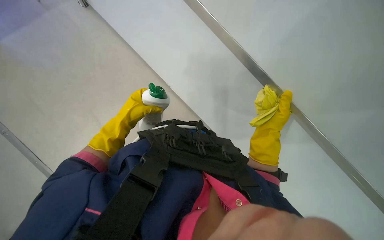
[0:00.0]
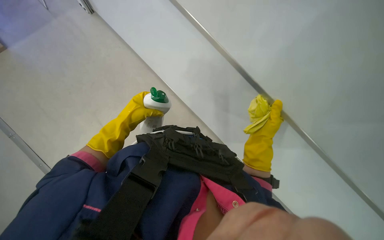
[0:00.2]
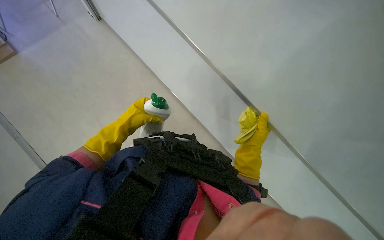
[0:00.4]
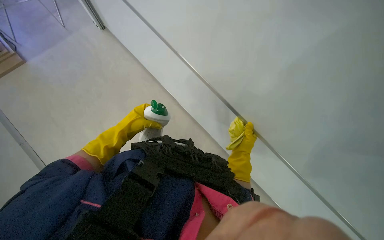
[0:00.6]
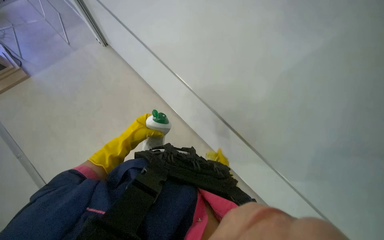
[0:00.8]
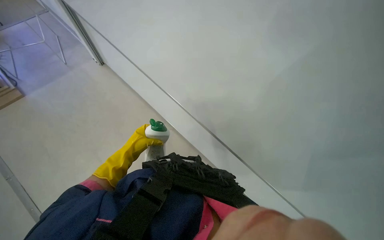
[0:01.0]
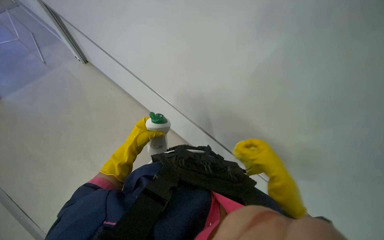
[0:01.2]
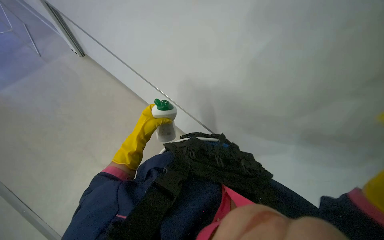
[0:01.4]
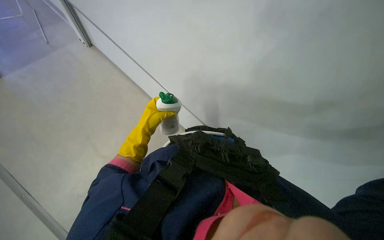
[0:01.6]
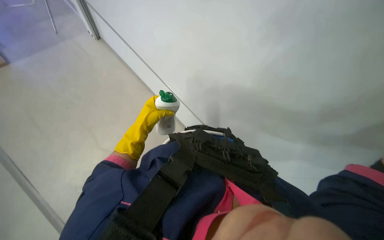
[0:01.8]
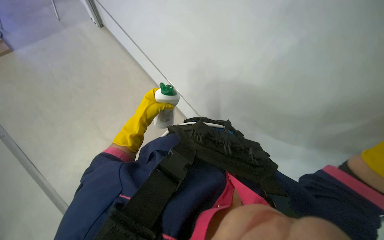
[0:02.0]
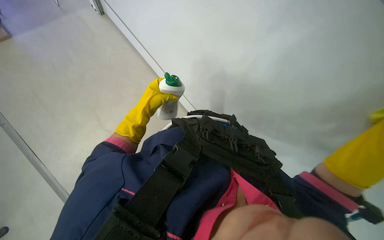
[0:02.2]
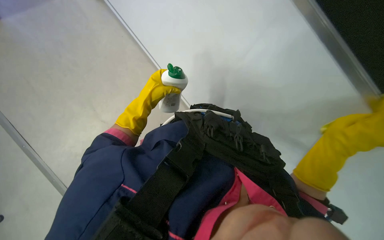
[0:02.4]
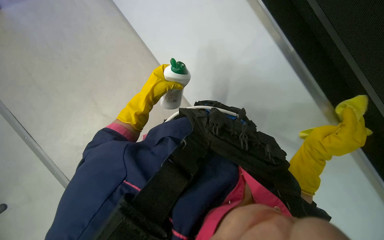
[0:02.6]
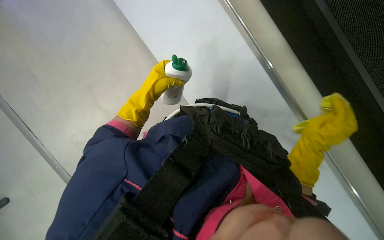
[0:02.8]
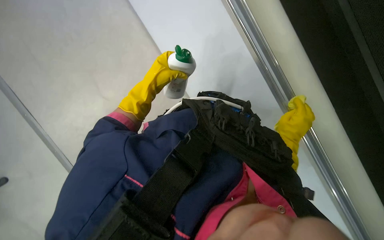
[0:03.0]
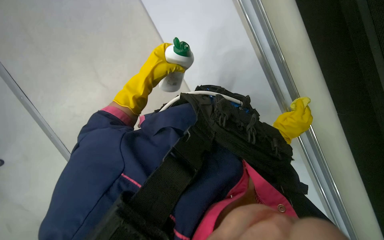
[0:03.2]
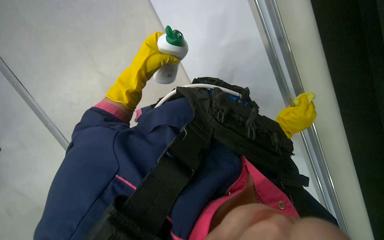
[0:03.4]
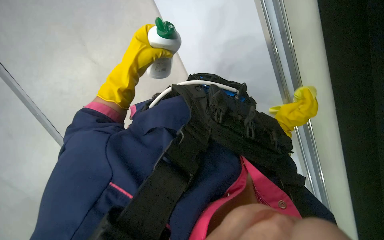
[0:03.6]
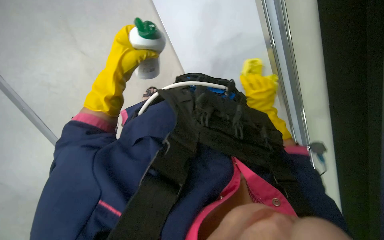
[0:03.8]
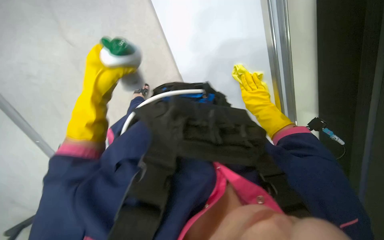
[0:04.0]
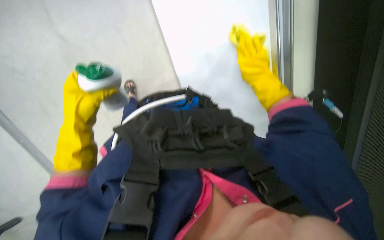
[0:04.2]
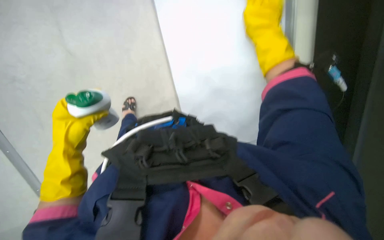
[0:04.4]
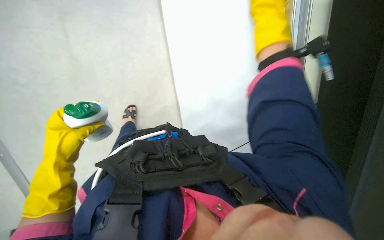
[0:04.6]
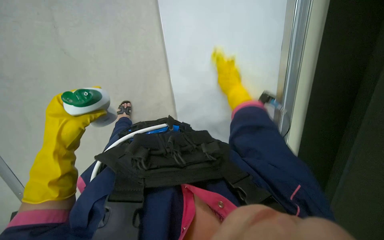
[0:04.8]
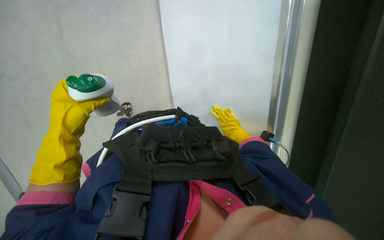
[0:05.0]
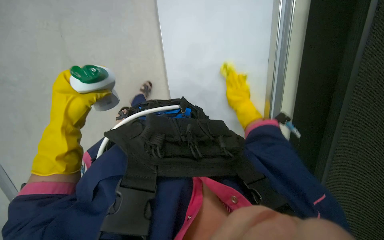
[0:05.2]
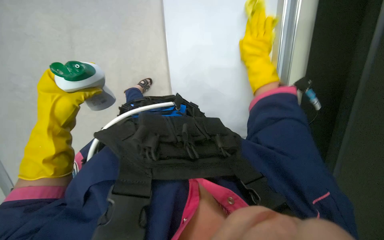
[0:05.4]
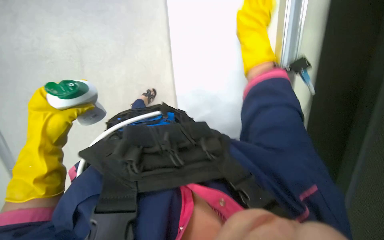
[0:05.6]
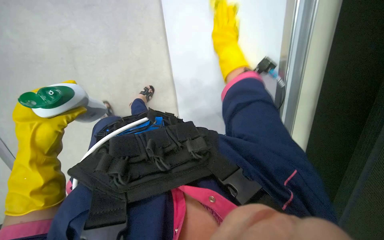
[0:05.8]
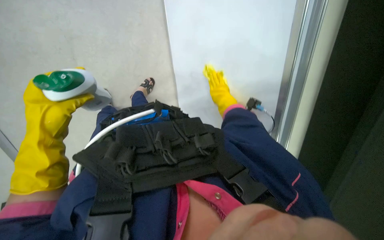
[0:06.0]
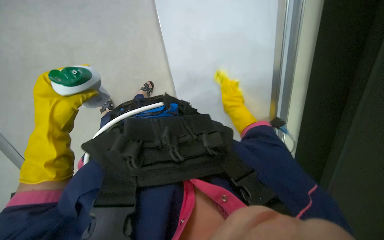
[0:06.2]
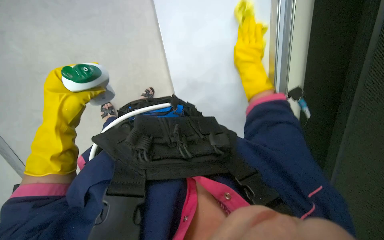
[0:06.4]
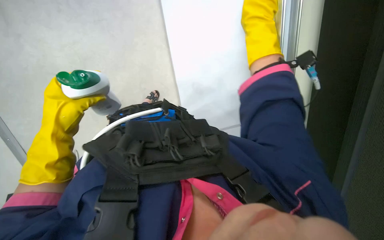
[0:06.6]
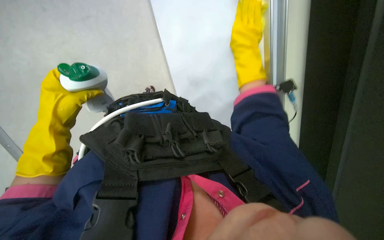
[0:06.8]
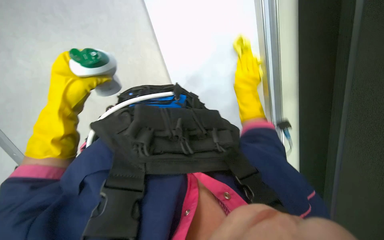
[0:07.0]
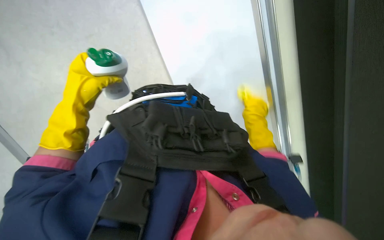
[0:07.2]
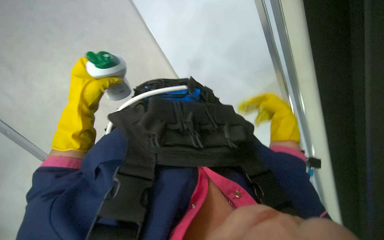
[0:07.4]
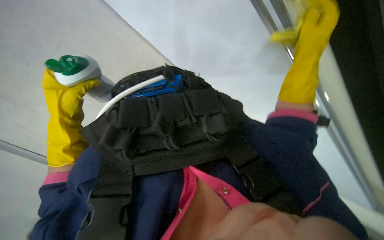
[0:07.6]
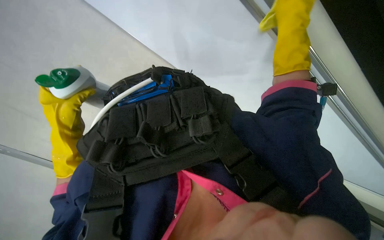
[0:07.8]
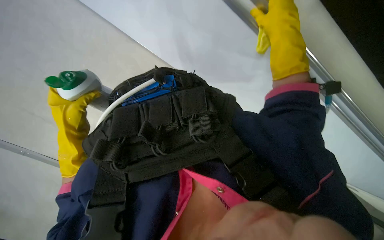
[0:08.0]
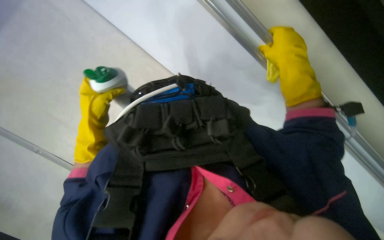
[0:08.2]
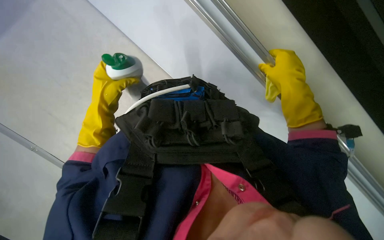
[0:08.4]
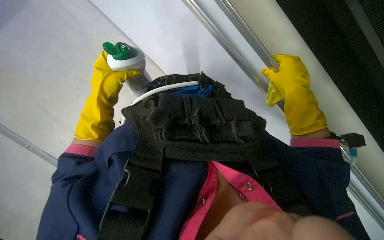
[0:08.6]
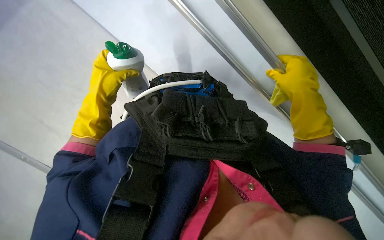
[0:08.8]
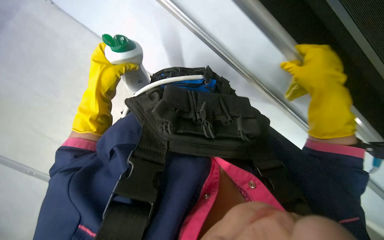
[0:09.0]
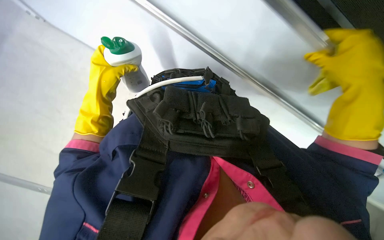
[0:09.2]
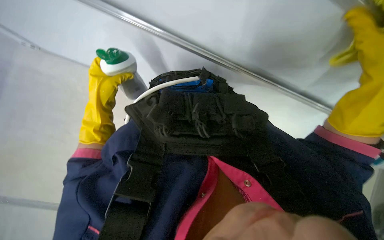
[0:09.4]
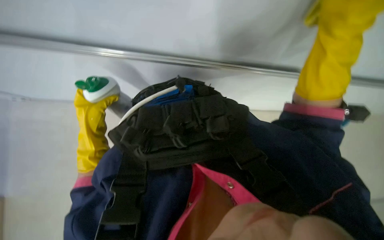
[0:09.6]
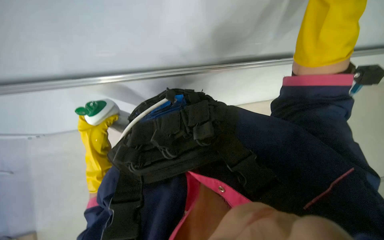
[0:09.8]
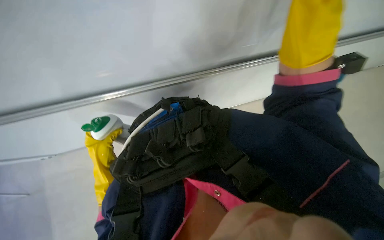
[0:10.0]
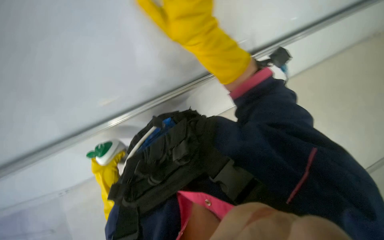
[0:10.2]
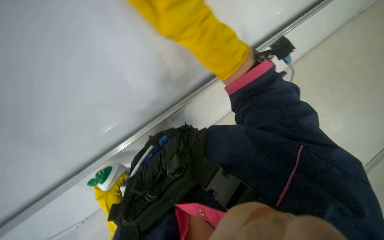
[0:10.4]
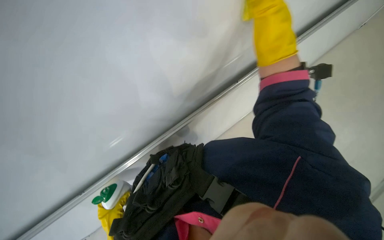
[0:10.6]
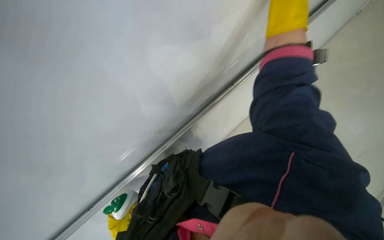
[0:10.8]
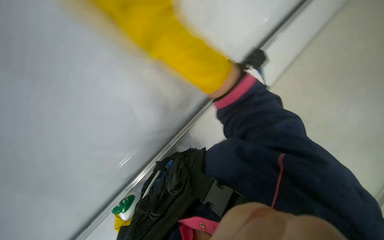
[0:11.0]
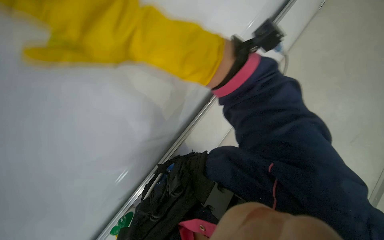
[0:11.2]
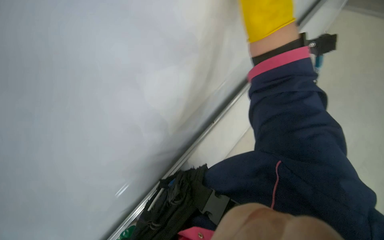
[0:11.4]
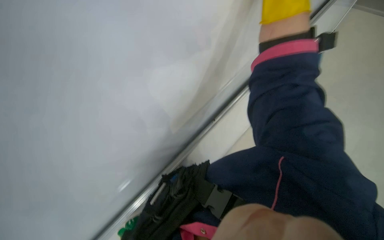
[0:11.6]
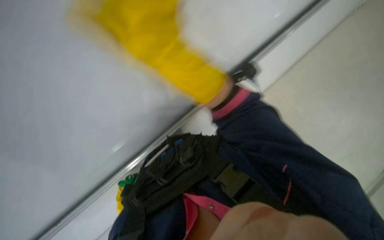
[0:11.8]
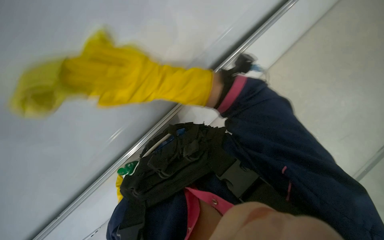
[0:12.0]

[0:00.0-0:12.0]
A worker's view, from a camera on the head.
Job: wiping surfaces.
The whole recording: Wiping whiteboard. The worker wipes the white board with a yellow cleaning cloth.
0:01.6 to 0:03.0: The wearer looks about 15 degrees further downward.
0:03.0 to 0:04.4: The scene rotates counterclockwise by some 35 degrees.
0:04.4 to 0:06.0: The right hand moves up and down the picture over approximately 30 cm, changing direction 2 times.
0:06.0 to 0:07.6: The left hand heads farther from the camera, covering approximately 10 cm; the right hand moves up and down the picture over some 25 cm, changing direction 2 times.
0:09.0 to 0:10.4: The wearer looks some 15 degrees further upward. Everything in view rotates roughly 50 degrees counterclockwise.
0:10.4 to 0:12.0: The view swings approximately 15 degrees to the left.

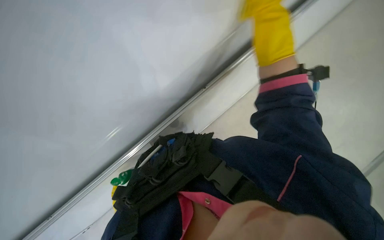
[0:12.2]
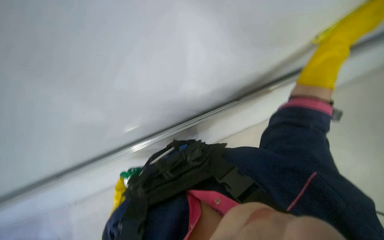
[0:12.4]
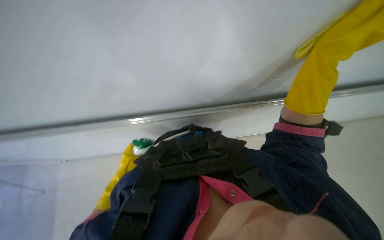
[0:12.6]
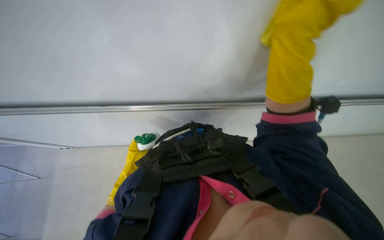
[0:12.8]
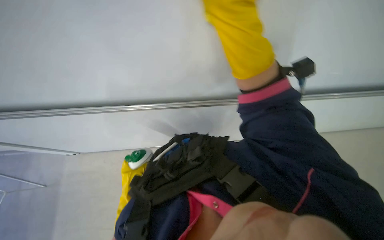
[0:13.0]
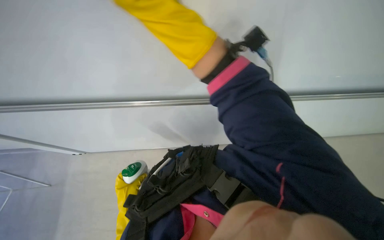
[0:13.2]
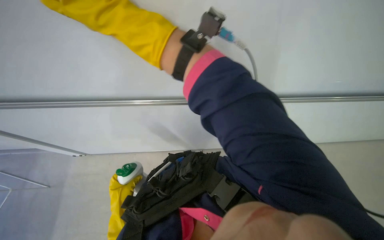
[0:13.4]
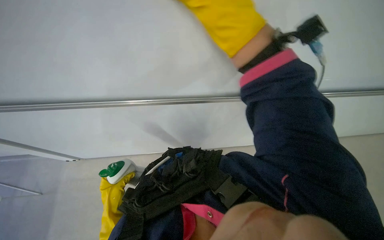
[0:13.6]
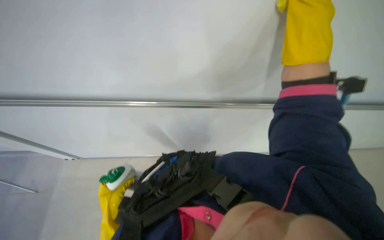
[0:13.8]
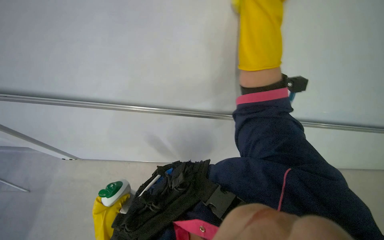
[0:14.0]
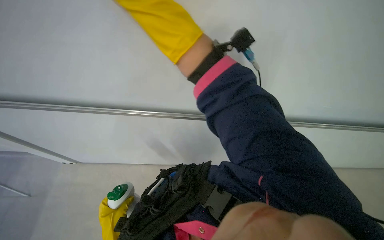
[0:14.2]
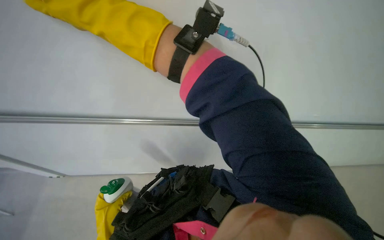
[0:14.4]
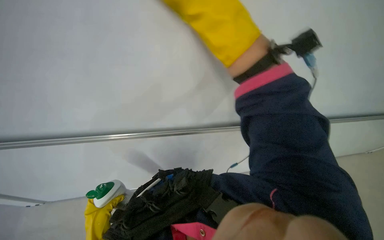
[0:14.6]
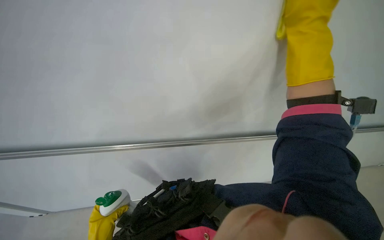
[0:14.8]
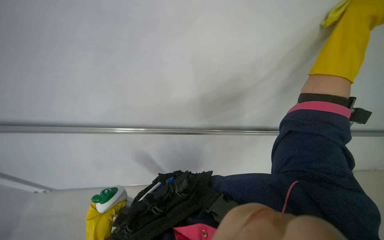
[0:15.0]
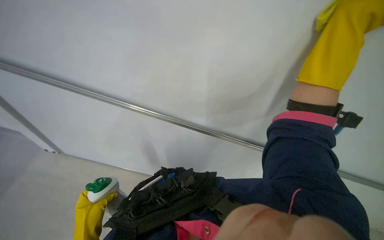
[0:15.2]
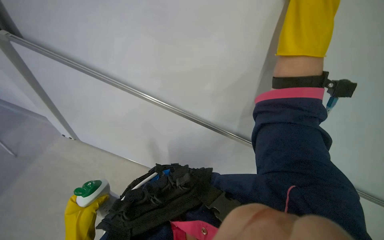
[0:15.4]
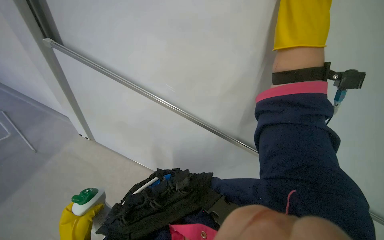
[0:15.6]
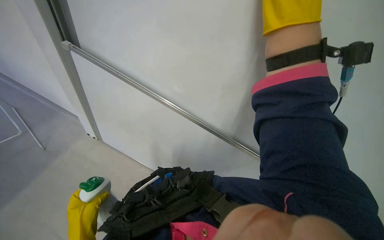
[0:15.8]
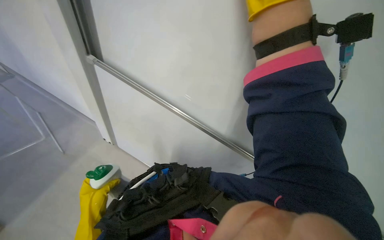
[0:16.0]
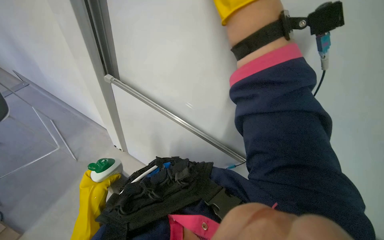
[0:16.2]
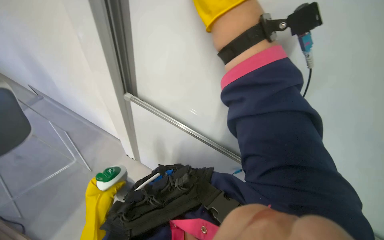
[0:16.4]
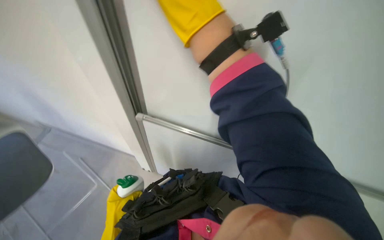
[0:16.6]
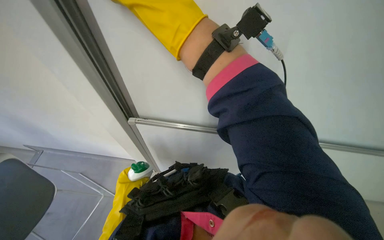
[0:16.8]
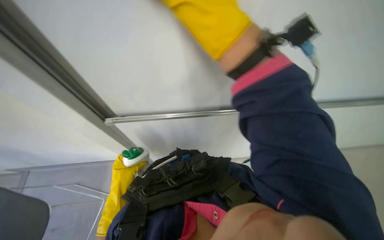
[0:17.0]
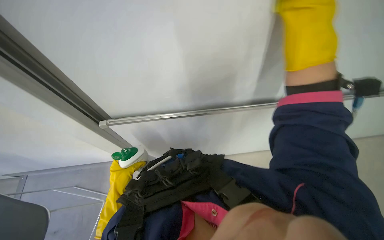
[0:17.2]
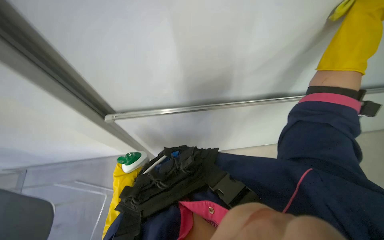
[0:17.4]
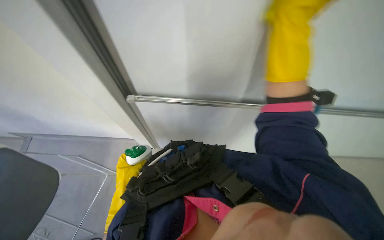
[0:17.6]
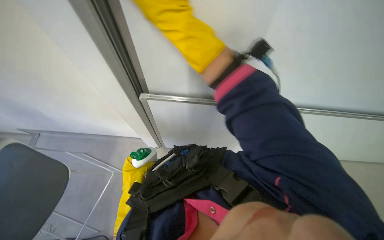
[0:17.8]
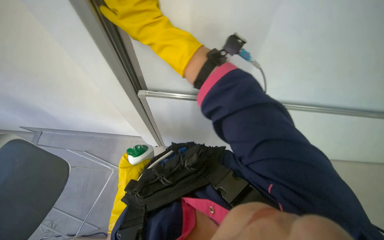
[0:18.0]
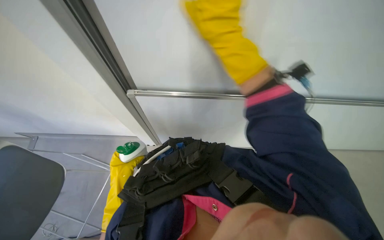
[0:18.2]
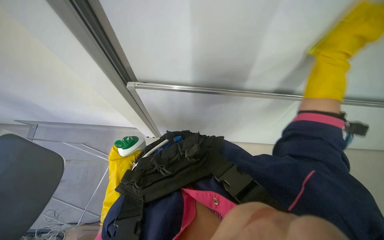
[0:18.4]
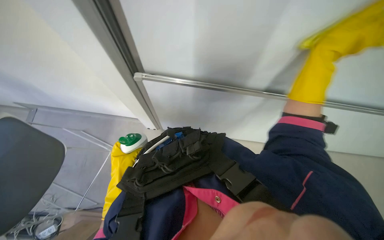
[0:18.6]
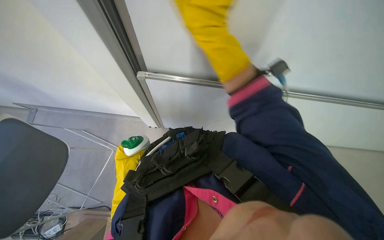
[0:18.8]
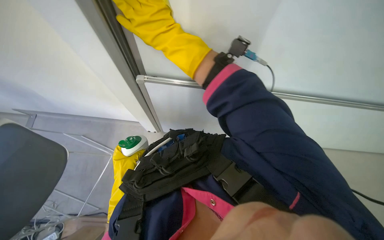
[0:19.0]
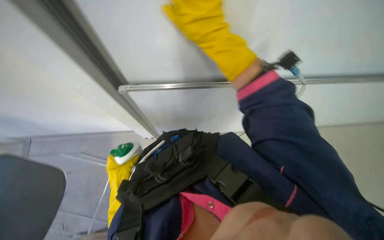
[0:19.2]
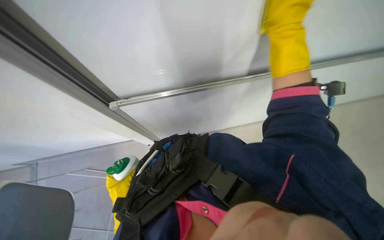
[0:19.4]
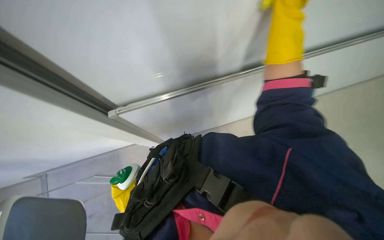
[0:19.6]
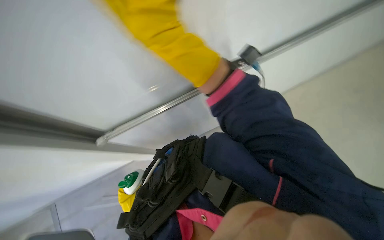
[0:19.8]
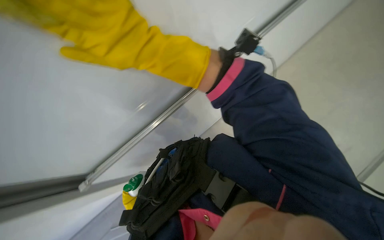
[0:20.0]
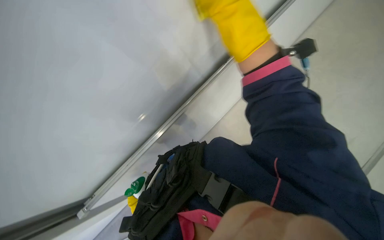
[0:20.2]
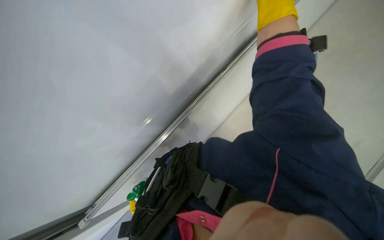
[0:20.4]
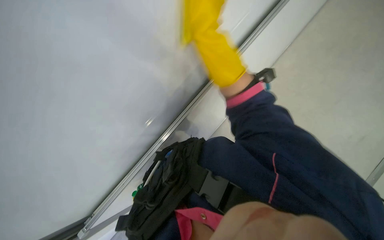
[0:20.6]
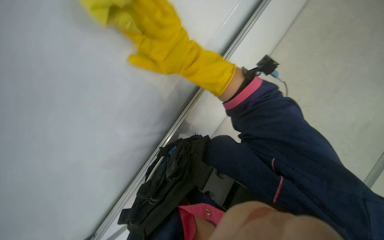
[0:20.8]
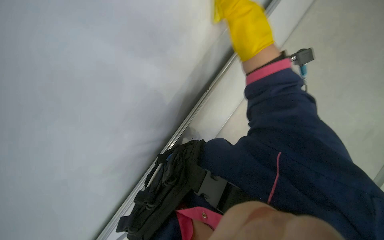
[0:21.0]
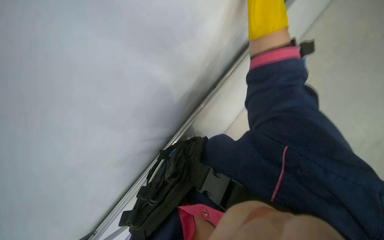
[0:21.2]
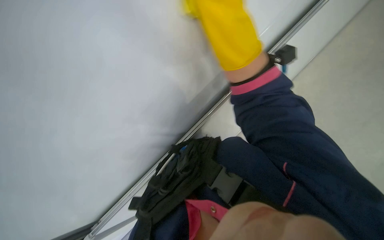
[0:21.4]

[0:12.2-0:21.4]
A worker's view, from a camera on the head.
Job: wiping surfaces.
The whole recording: Wiping whiteboard. The worker wipes the white board with a yellow cleaning cloth.
0:16.8 to 0:18.4: The view tilts some 15 degrees downward.
0:19.8 to 0:21.4: The right hand goes approximately 10 cm down the picture.
